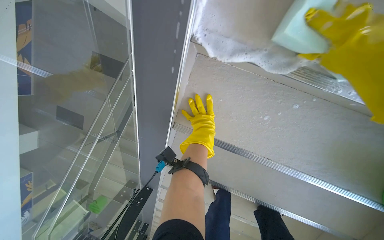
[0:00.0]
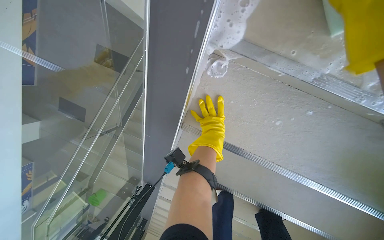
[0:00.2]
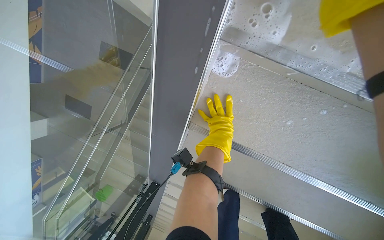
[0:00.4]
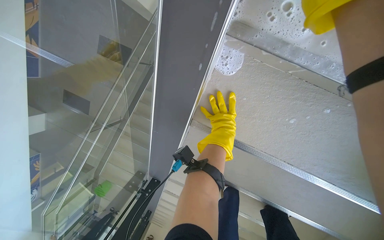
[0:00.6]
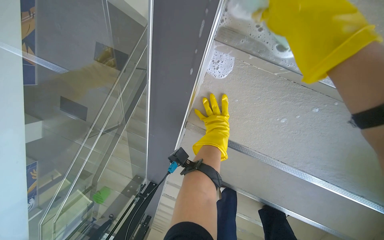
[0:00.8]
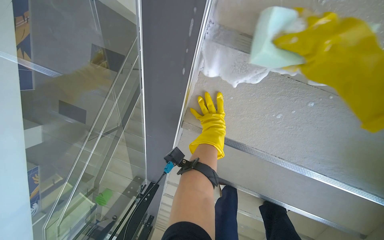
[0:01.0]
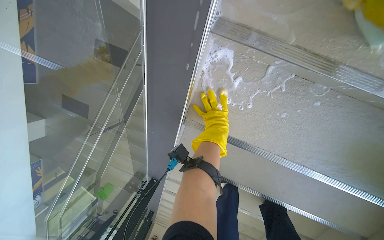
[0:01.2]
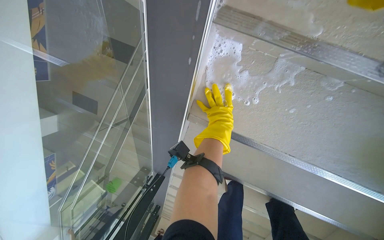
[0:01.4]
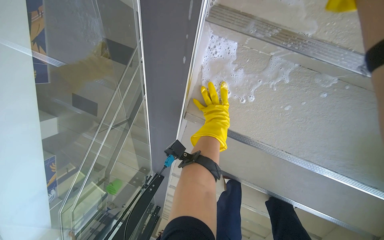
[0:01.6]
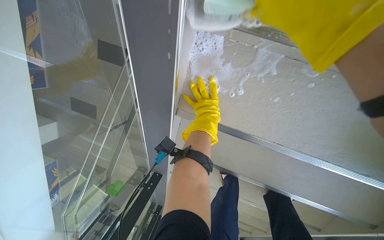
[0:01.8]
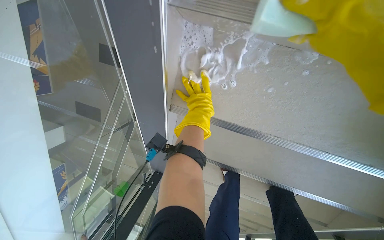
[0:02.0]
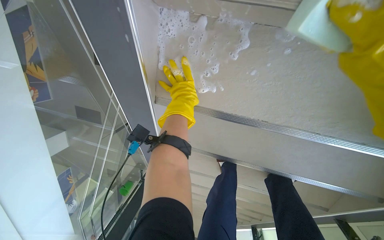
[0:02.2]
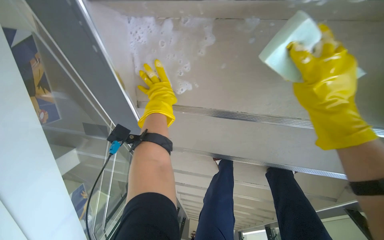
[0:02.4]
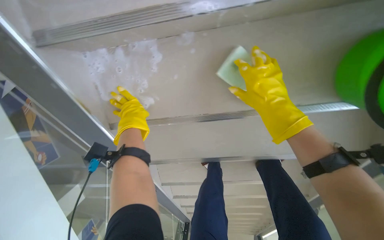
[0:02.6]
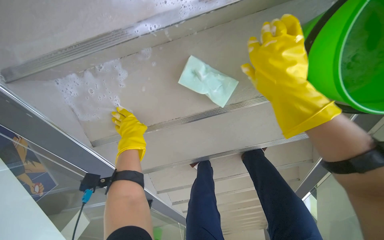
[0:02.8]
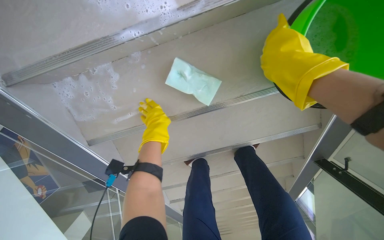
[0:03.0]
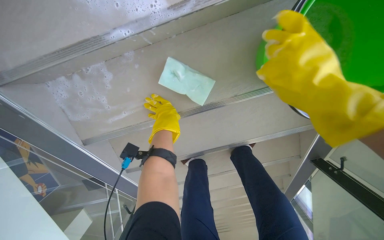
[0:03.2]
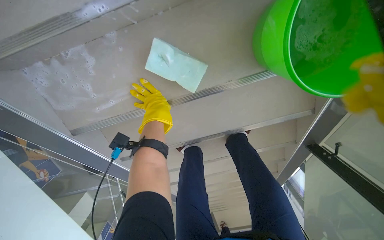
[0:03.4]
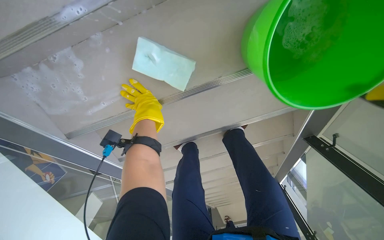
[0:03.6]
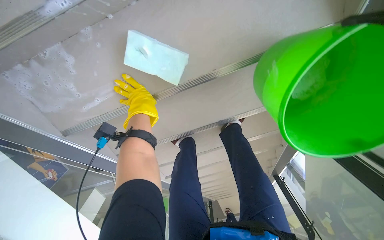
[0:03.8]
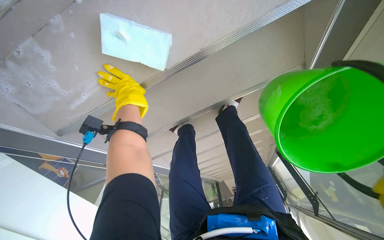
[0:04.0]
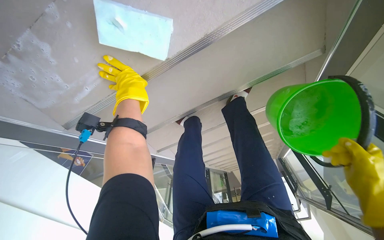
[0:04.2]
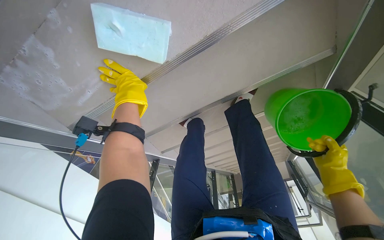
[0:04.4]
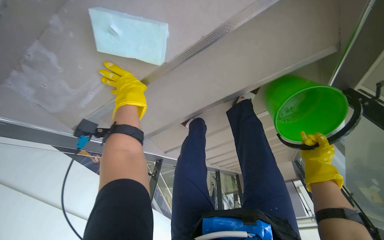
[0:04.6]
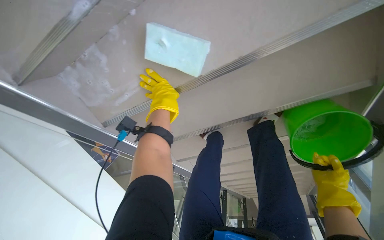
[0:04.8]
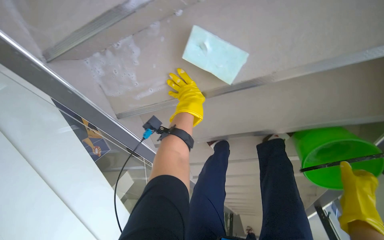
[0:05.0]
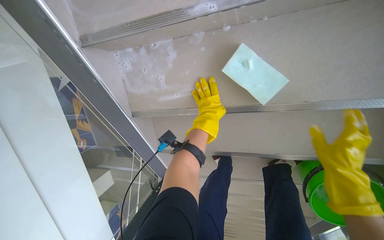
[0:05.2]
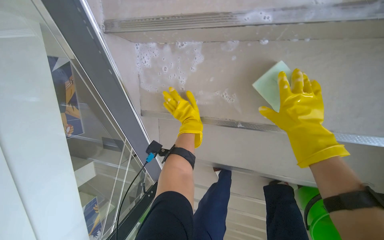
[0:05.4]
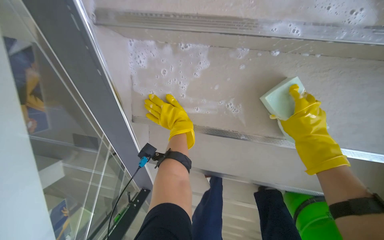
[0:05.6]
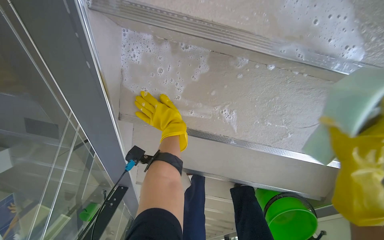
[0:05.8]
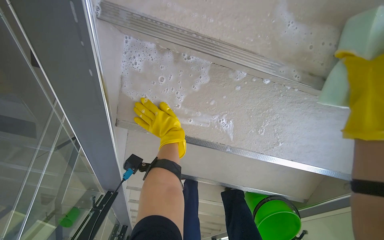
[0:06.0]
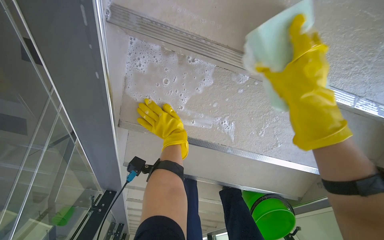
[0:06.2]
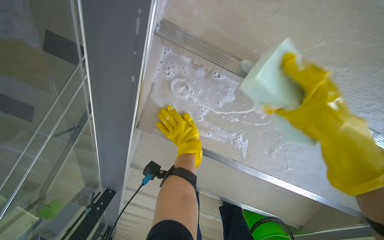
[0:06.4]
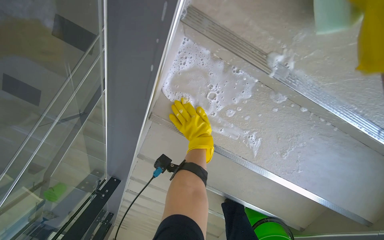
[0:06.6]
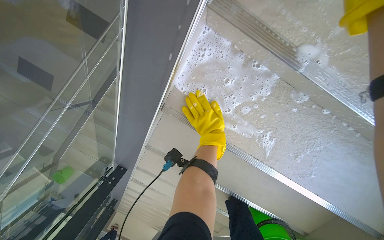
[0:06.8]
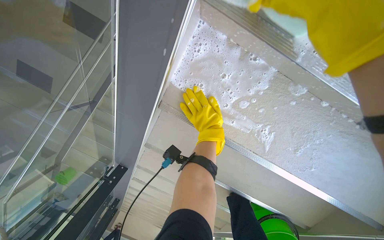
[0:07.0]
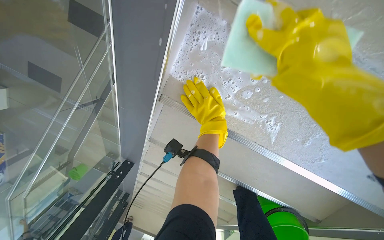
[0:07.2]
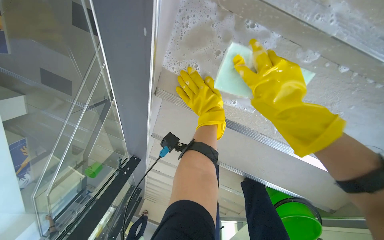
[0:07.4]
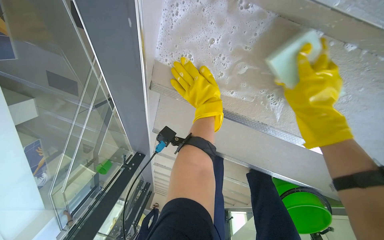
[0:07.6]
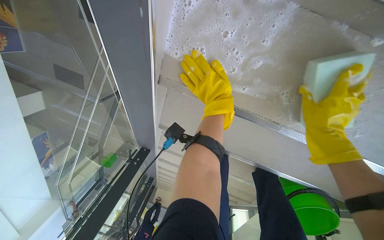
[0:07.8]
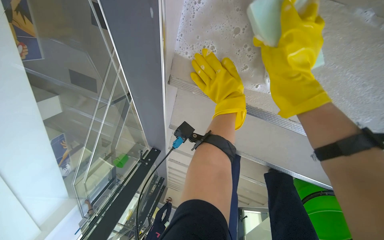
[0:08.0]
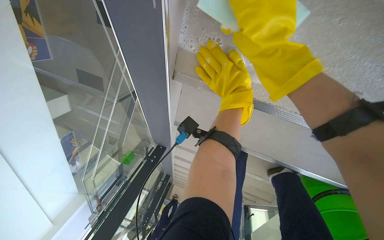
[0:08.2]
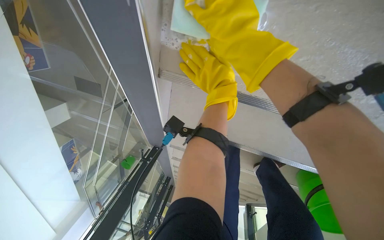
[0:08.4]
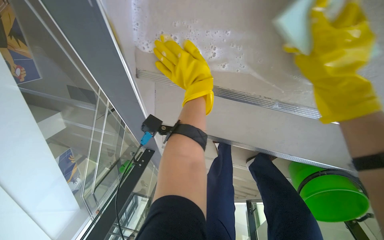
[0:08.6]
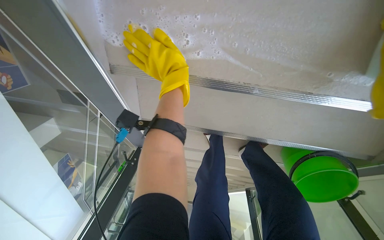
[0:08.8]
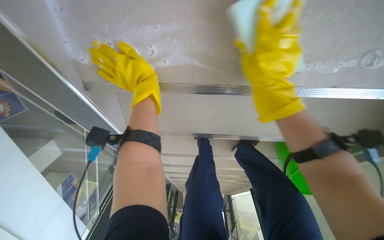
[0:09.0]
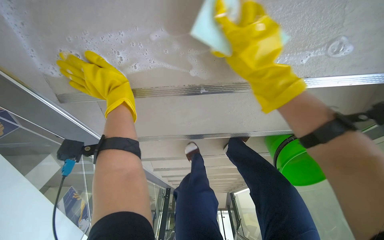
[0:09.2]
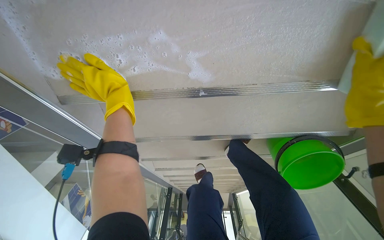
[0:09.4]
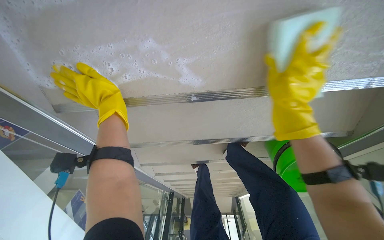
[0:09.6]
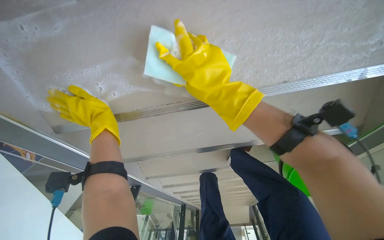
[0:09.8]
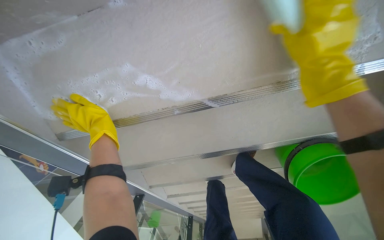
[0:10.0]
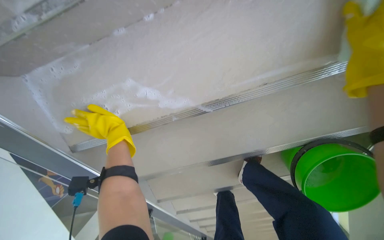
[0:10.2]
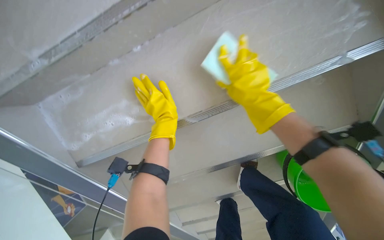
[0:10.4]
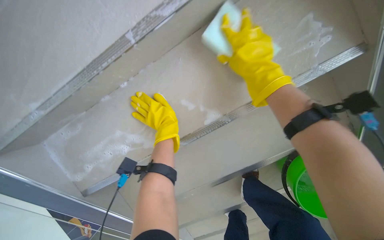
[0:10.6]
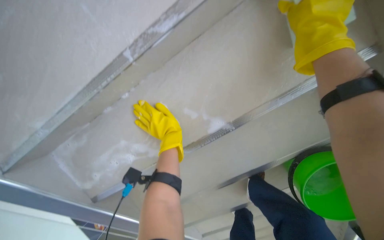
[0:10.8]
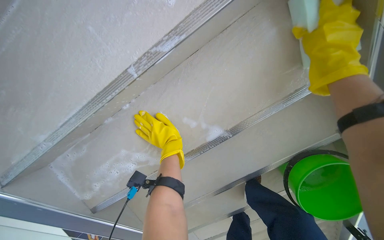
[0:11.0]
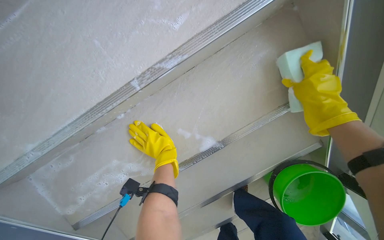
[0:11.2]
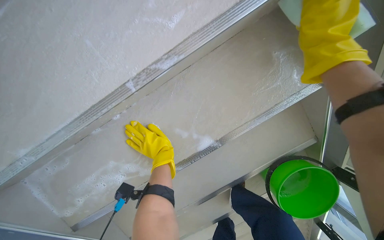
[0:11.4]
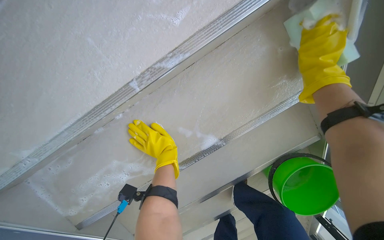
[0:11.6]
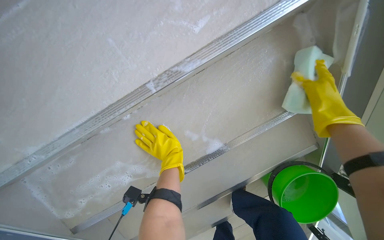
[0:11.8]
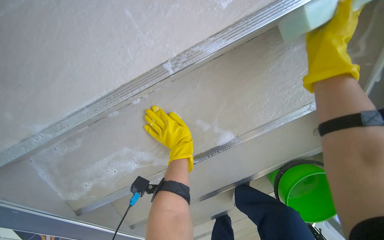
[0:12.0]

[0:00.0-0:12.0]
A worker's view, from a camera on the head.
Job: wiping surfaces.
The whole recording: Cleaning underside of stairs. The worker cleans the underside of the stairs with a sponge and soapy water.
0:01.6 to 0:03.0: The head travels roughly 50 cm. The scene turns about 35 degrees counterclockwise in the picture.
0:03.0 to 0:04.4: The view tilts some 20 degrees downward.
0:04.4 to 0:06.0: The wearer moves about 50 cm. The camera is aimed roughly 25 degrees further to the right. The scene rotates clockwise by about 45 degrees.
0:09.0 to 0:10.4: The camera pitches upward, by roughly 20 degrees. The right hand moves left and right over roughly 30 cm, changing direction 3 times.
0:10.4 to 0:12.0: The right hand travels up the picture and nearer to the camera by approximately 20 cm.

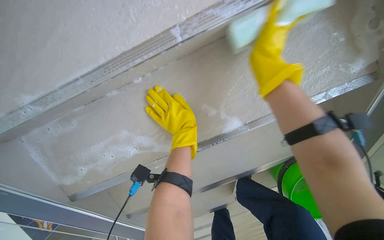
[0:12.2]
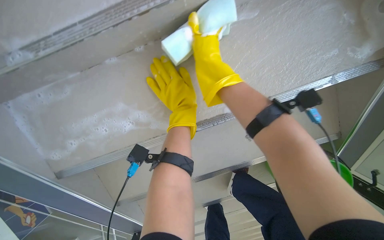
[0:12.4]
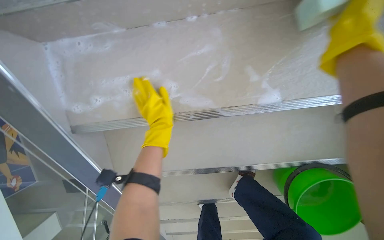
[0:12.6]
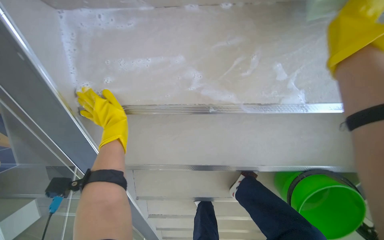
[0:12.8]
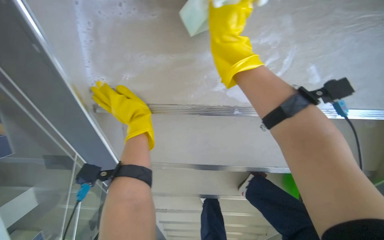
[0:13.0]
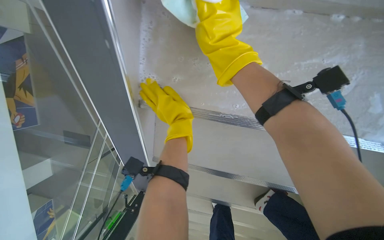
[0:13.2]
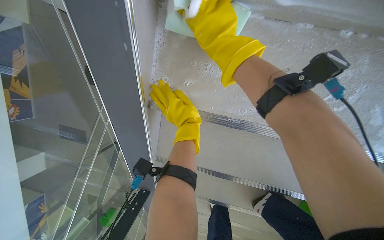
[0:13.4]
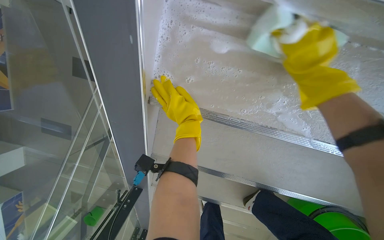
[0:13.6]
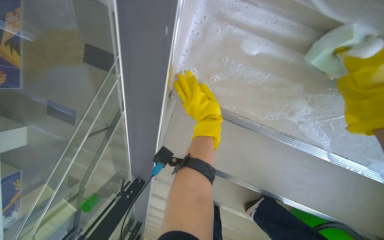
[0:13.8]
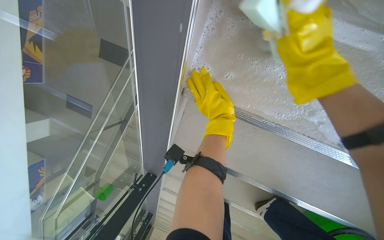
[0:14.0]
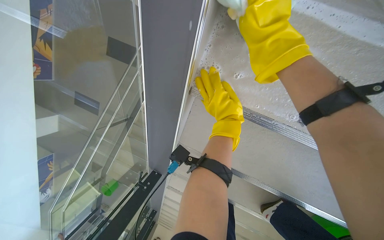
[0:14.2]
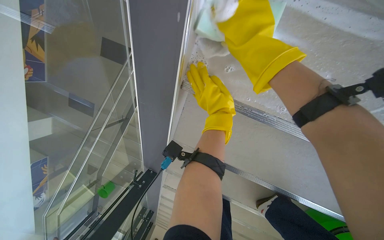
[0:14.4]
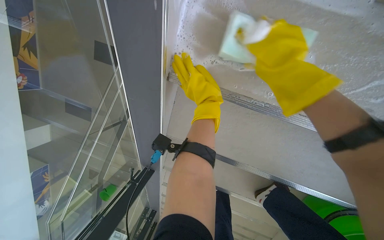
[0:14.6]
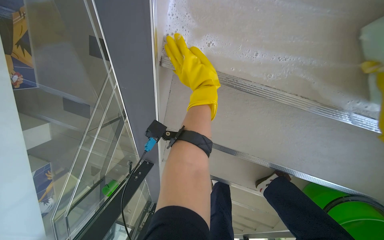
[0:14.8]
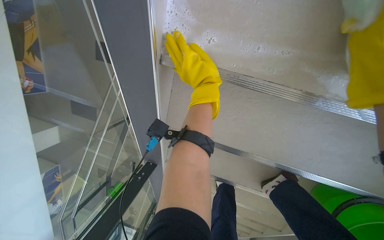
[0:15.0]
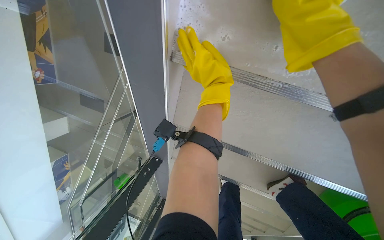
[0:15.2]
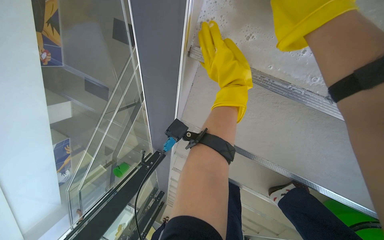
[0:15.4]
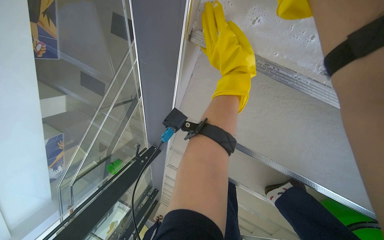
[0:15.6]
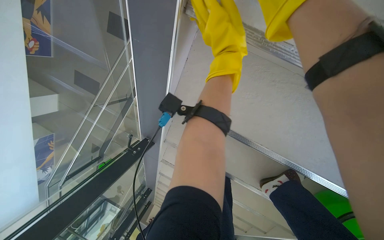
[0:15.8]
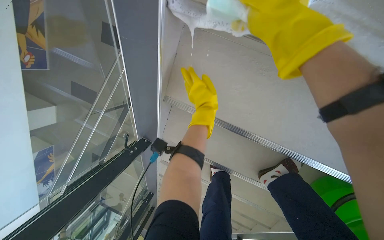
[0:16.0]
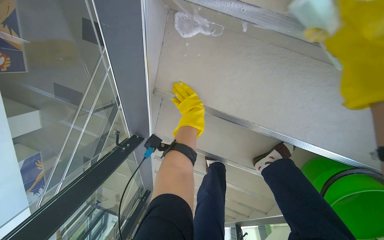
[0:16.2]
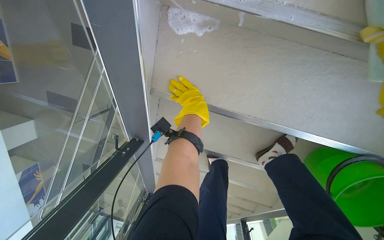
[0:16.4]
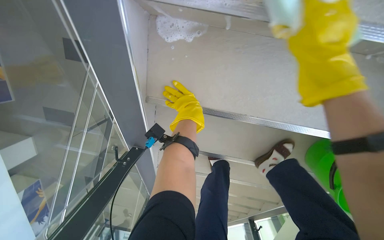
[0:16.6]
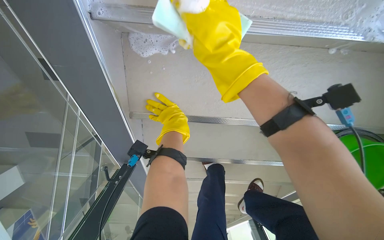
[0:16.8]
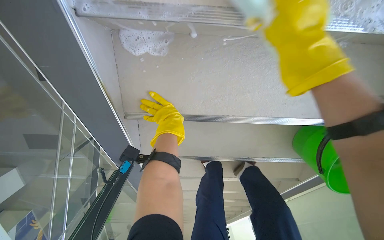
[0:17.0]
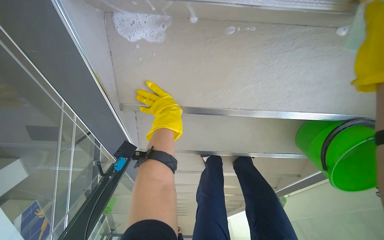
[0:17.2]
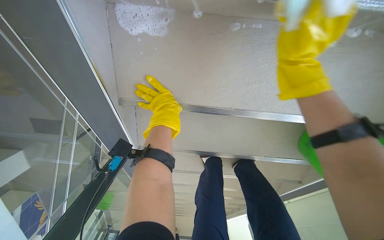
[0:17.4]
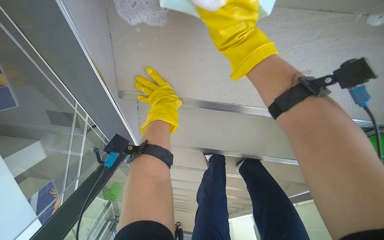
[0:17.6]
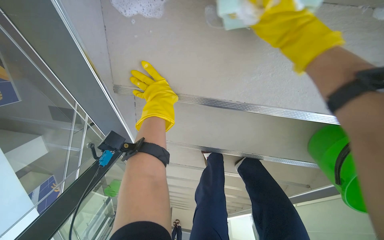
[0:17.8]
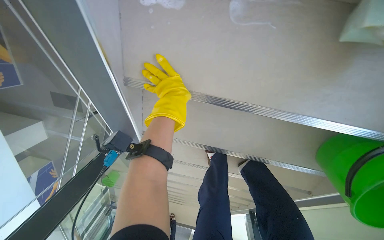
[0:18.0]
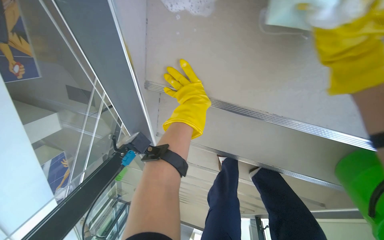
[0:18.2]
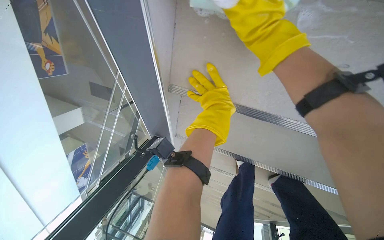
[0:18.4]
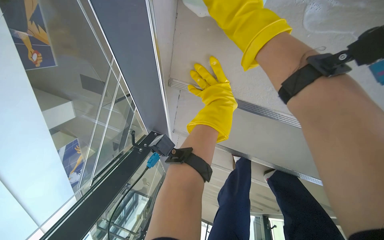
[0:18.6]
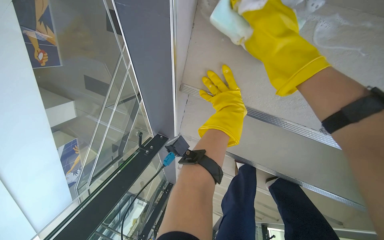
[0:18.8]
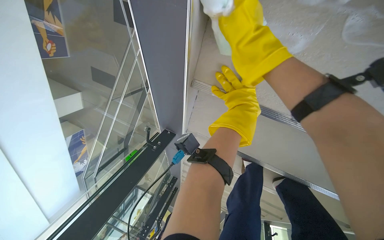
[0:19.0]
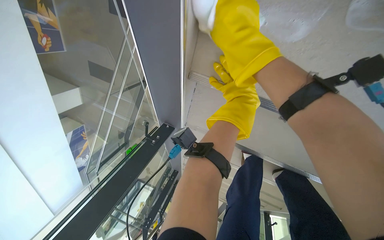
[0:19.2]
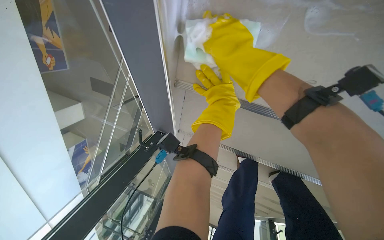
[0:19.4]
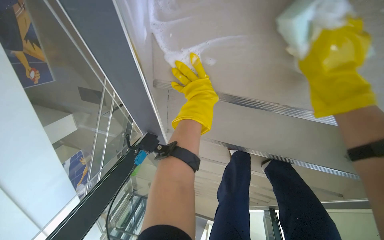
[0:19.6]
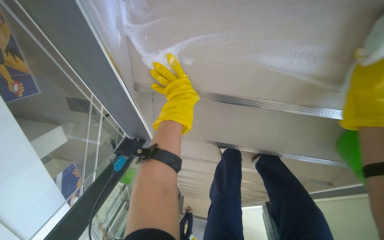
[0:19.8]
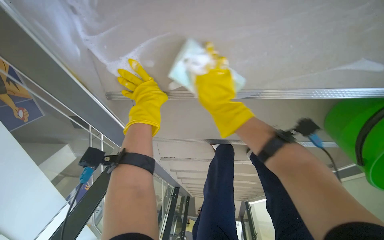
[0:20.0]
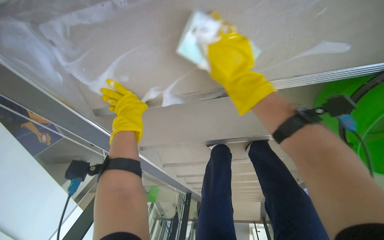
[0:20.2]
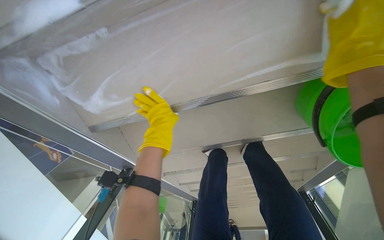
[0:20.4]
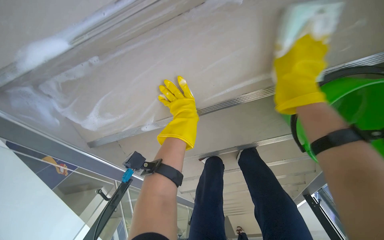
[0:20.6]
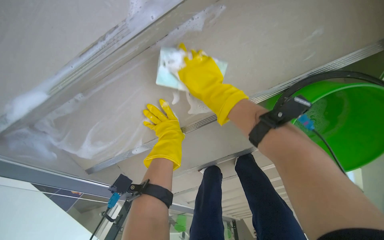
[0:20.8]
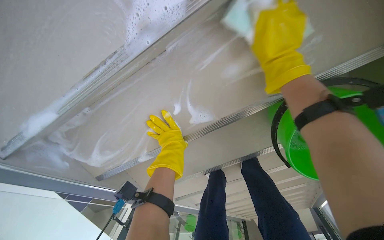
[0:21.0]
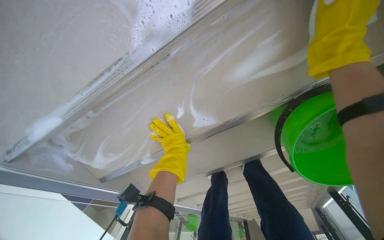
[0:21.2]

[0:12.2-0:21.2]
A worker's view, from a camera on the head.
Job: wiping surfaces.
The whole recording: Cleaning underside of stairs. The worker cleans the underside of the stairs with a sponge and soapy water.
0:12.2 to 0:13.8: The head travels to the left, roughly 50 cm. The scene rotates clockwise by some 45 degrees.
0:15.2 to 0:16.6: The left hand heads farther from the camera, covering roughly 20 cm.
0:19.8 to 0:21.2: The camera is carried roughly 50 cm. The scene rotates counterclockwise by approximately 35 degrees.
